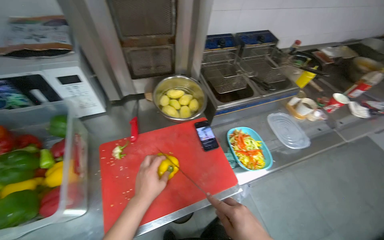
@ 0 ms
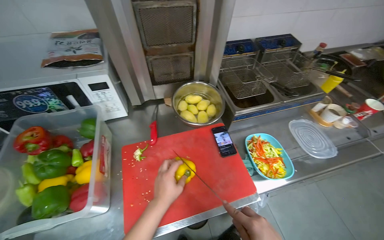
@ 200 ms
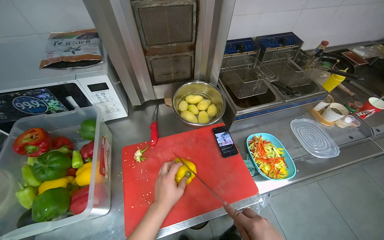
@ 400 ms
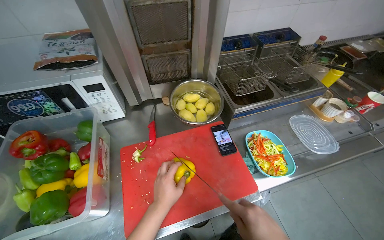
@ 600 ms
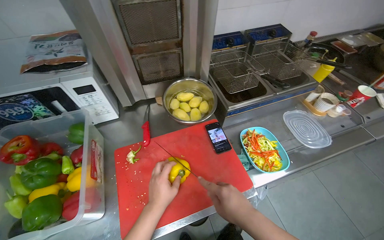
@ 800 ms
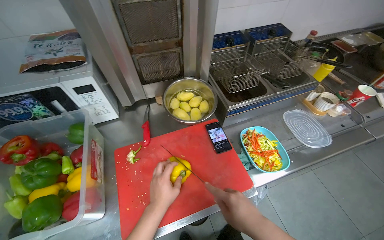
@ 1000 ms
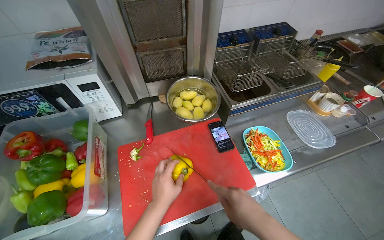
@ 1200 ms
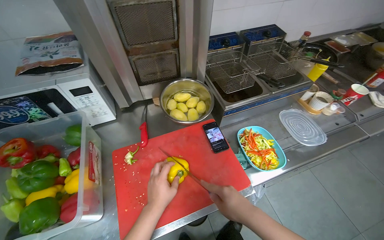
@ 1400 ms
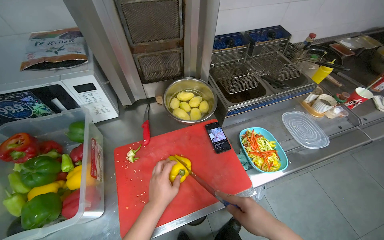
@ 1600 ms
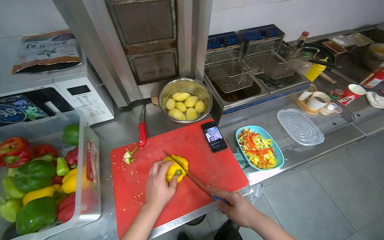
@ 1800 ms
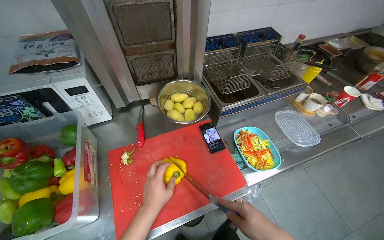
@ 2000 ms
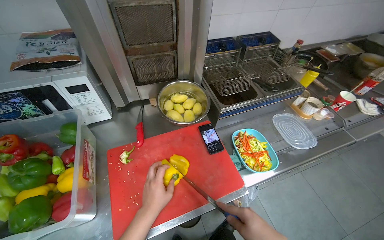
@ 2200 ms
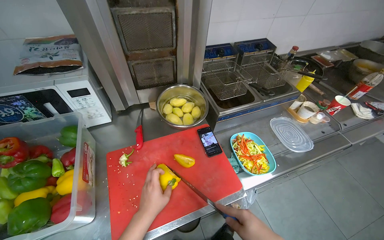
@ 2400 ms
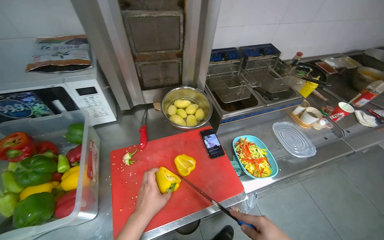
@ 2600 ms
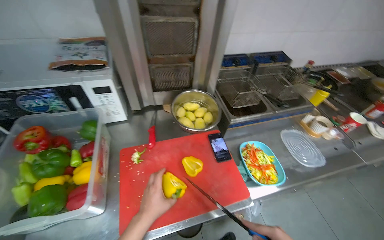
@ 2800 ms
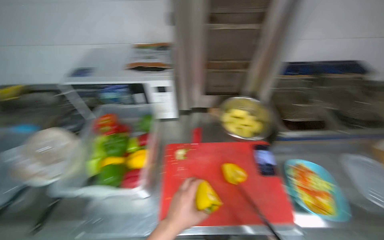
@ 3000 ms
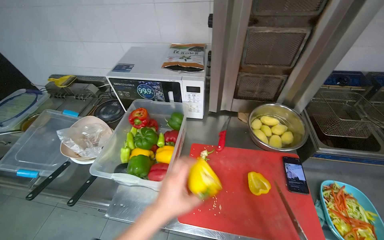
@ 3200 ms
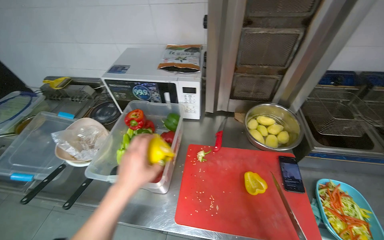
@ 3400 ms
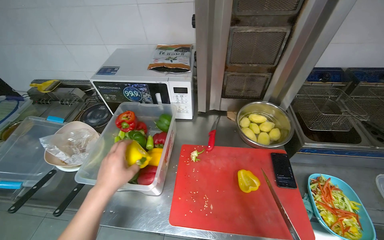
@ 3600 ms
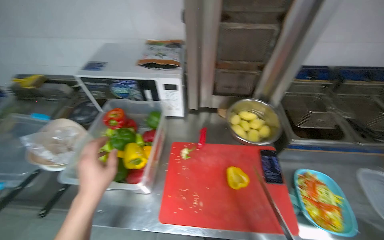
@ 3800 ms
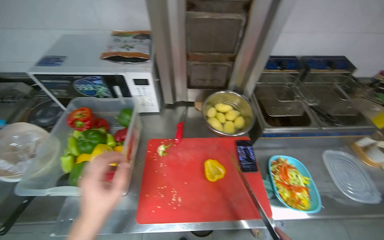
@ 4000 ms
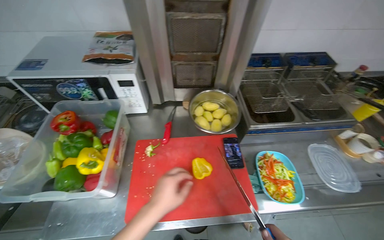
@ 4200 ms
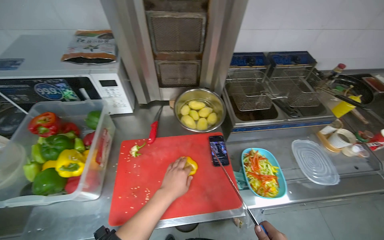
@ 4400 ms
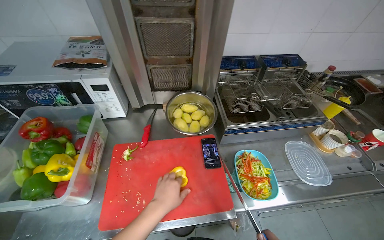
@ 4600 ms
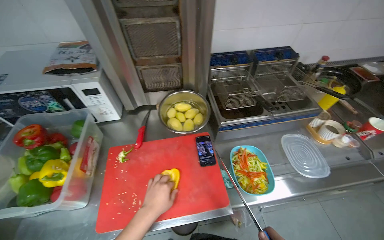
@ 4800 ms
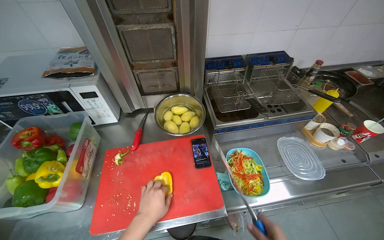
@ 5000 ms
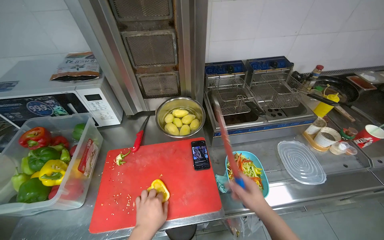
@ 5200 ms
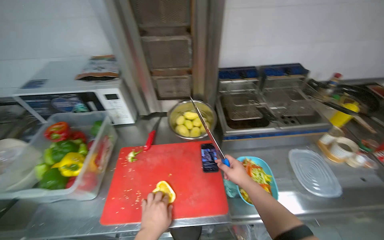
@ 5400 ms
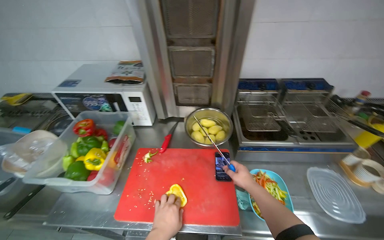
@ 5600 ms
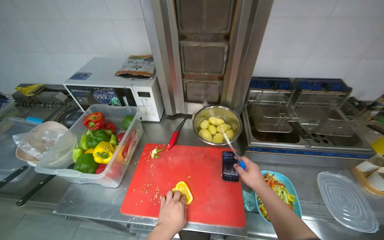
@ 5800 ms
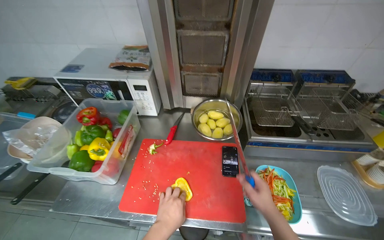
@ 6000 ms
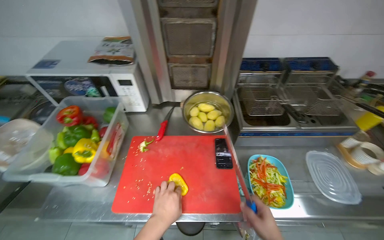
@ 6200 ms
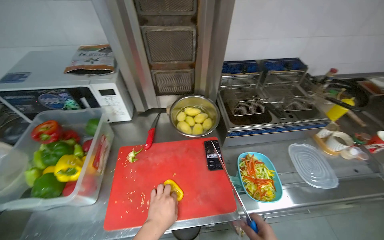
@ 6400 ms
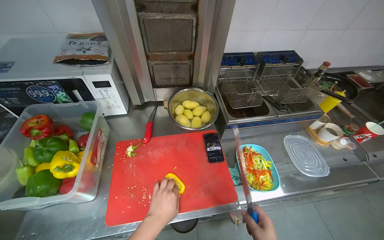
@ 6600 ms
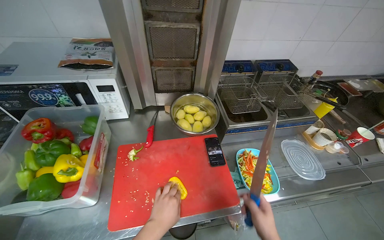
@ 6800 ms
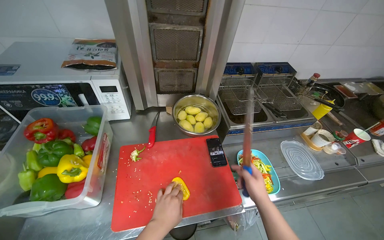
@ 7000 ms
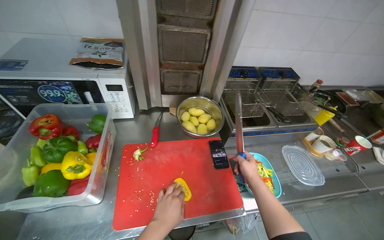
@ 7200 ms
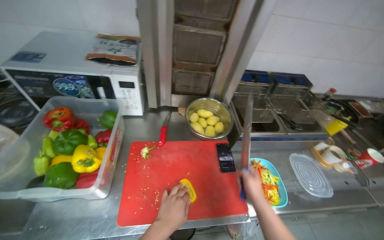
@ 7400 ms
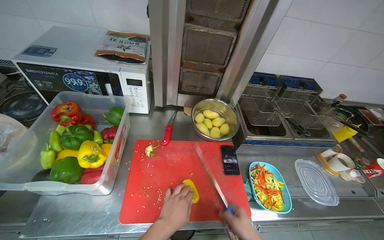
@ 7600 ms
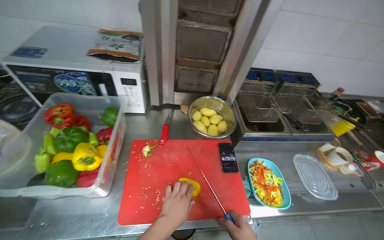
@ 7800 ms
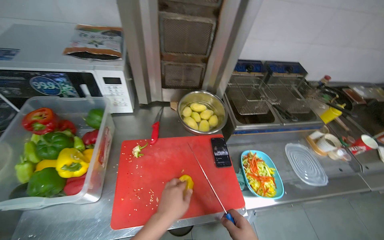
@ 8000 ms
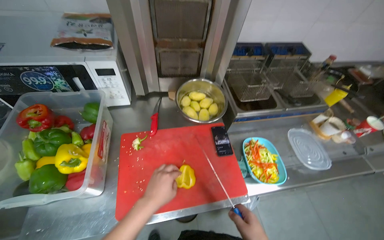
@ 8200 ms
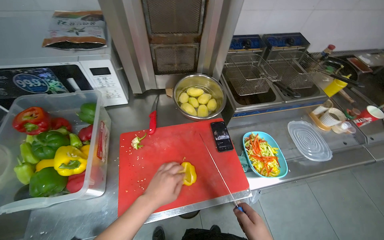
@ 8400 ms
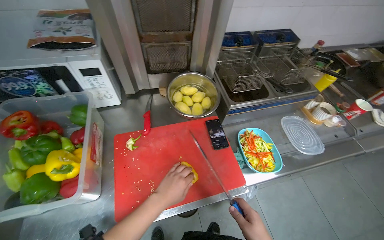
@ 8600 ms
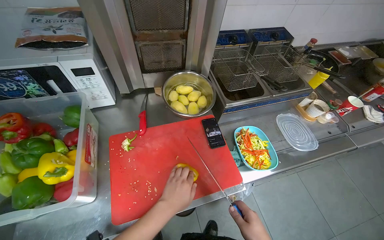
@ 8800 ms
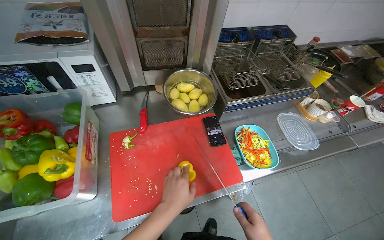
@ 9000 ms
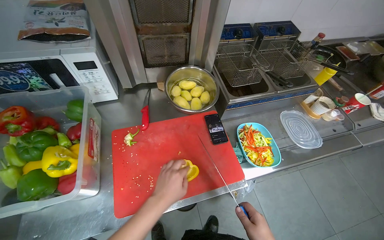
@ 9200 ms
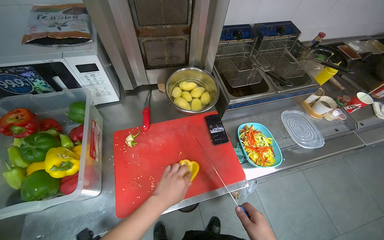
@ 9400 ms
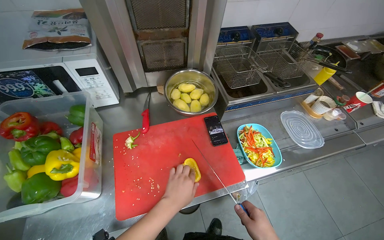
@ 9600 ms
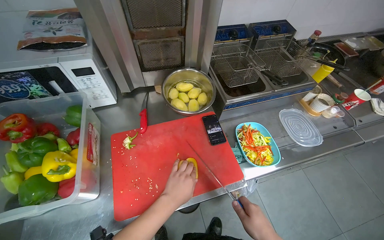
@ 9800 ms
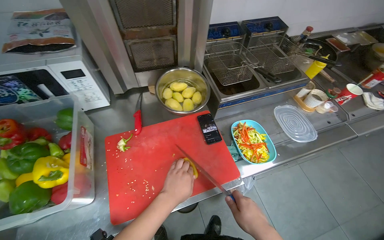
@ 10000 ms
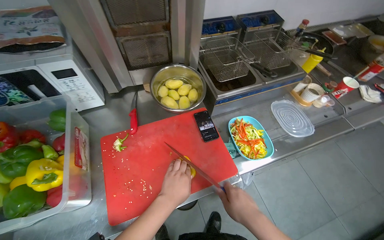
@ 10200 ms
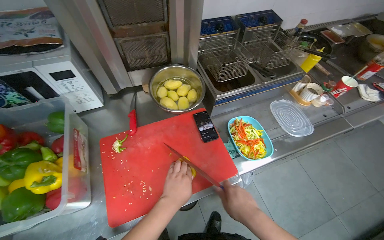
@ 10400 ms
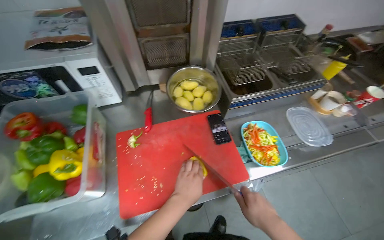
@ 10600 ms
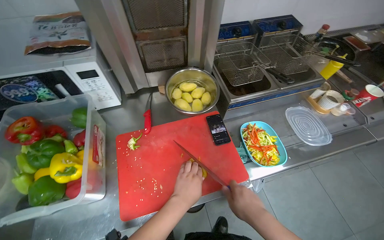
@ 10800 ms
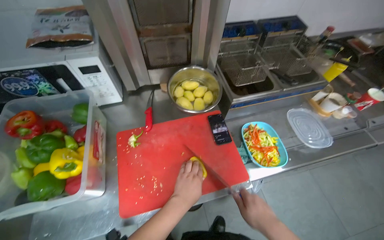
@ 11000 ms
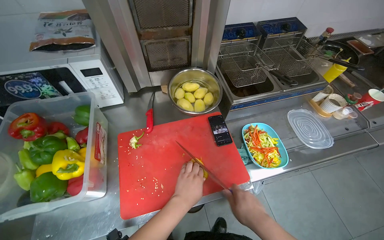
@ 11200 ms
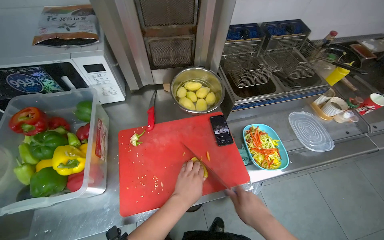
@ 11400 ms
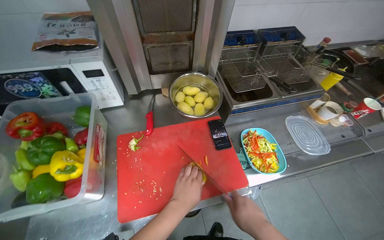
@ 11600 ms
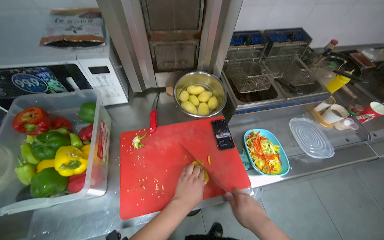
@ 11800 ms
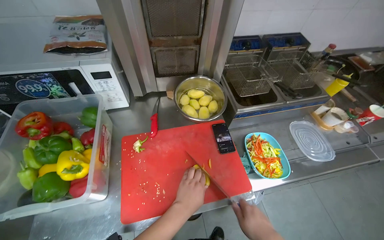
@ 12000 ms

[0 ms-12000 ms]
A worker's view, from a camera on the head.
Job: preparing food.
The whole recording: Cutting bell peppers. The worker cuts bell peppers into strips on a red cutting board and transfers them to a container.
1600 ms to 3000 ms: The head turns to the left by about 20 degrees. The left hand heads nearer to the camera, covering approximately 10 cm.
3000 ms to 4400 ms: The left hand moves approximately 20 cm to the left and comes back.
10400 ms to 12000 ms: The hands stay close to where they were, moving slightly.

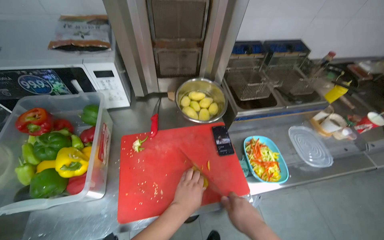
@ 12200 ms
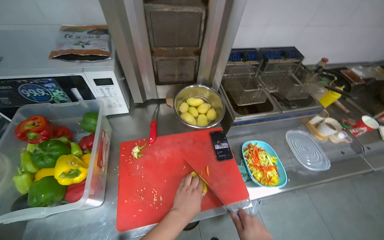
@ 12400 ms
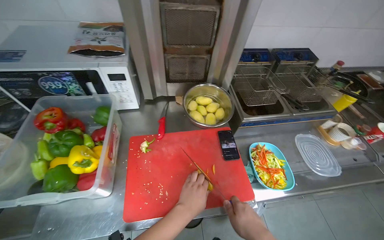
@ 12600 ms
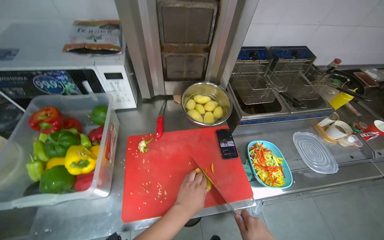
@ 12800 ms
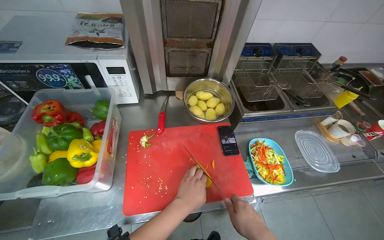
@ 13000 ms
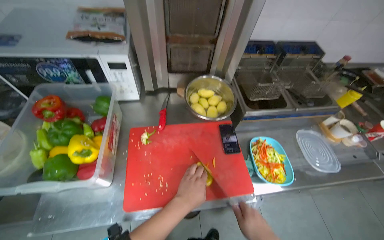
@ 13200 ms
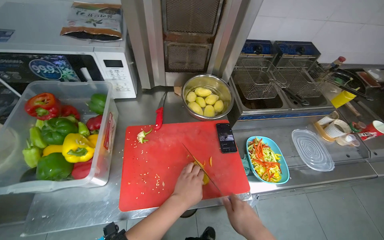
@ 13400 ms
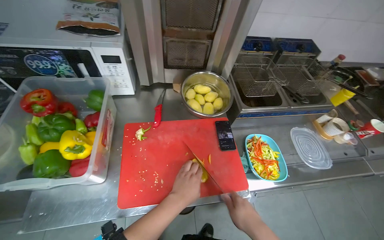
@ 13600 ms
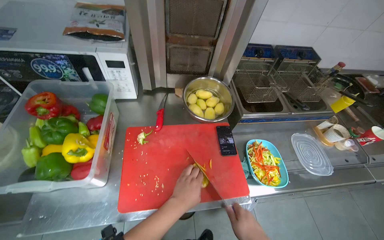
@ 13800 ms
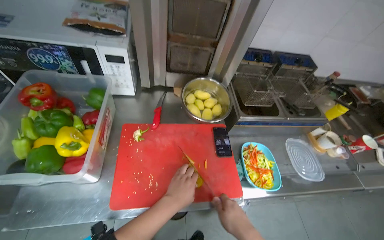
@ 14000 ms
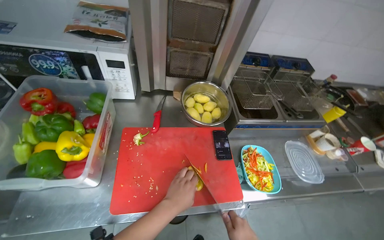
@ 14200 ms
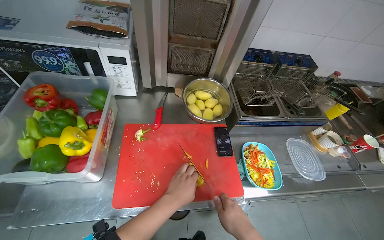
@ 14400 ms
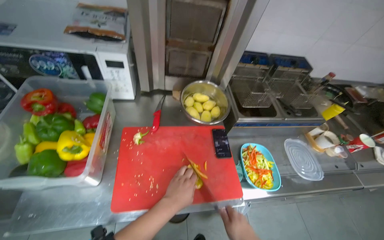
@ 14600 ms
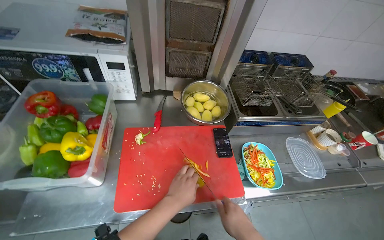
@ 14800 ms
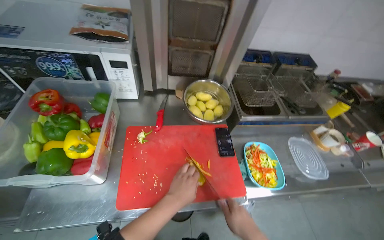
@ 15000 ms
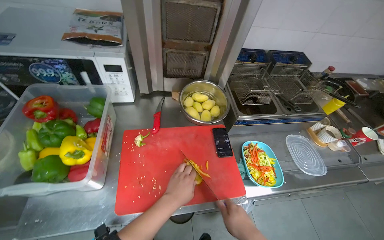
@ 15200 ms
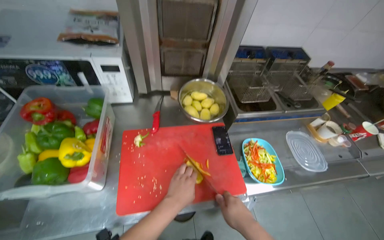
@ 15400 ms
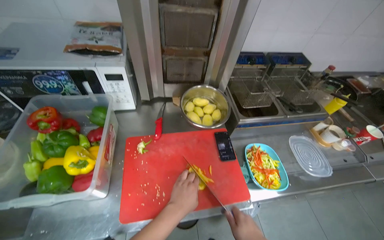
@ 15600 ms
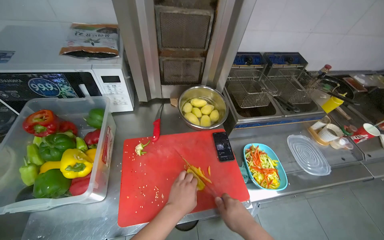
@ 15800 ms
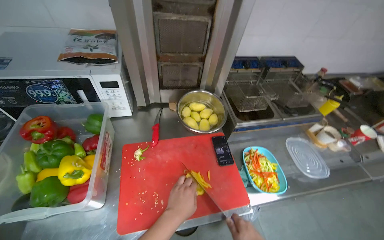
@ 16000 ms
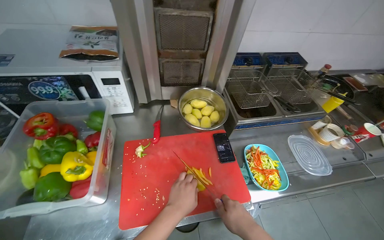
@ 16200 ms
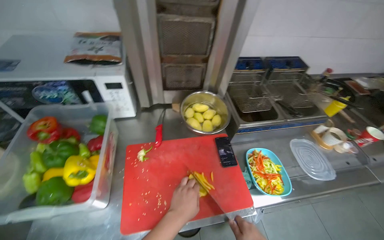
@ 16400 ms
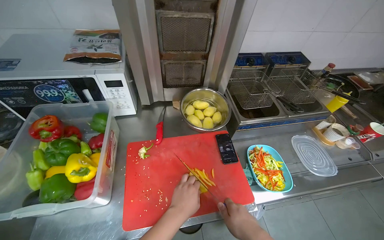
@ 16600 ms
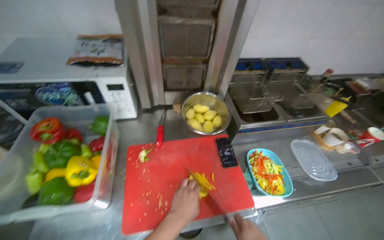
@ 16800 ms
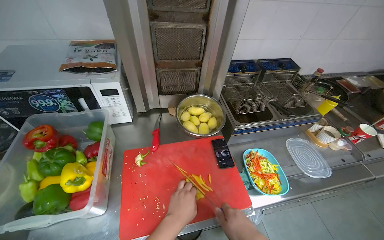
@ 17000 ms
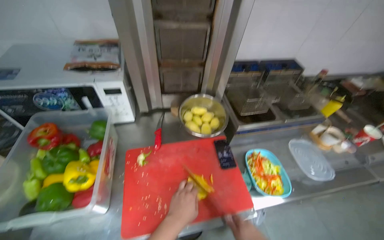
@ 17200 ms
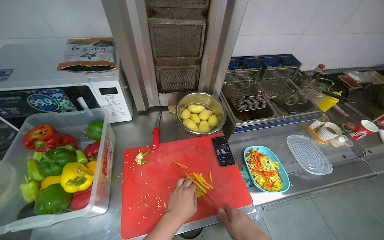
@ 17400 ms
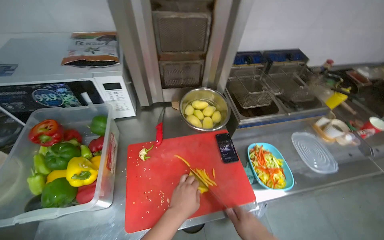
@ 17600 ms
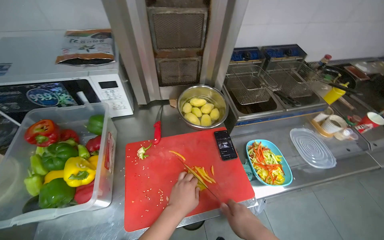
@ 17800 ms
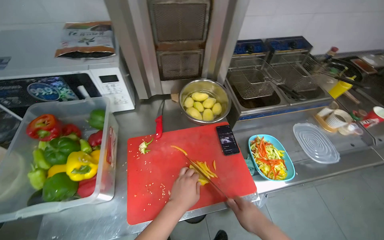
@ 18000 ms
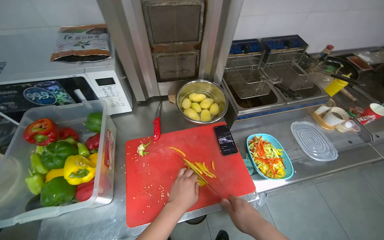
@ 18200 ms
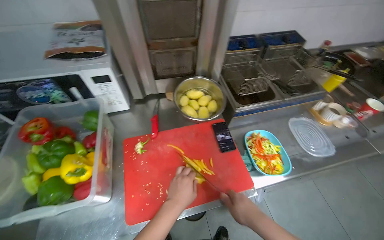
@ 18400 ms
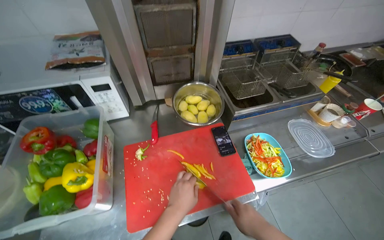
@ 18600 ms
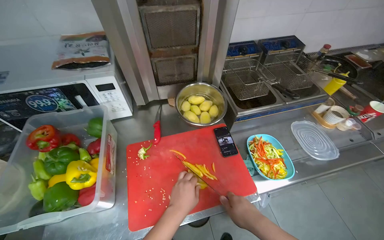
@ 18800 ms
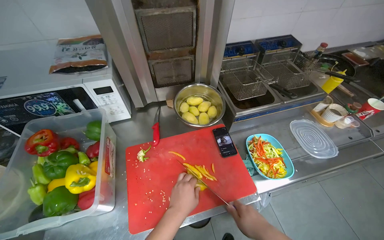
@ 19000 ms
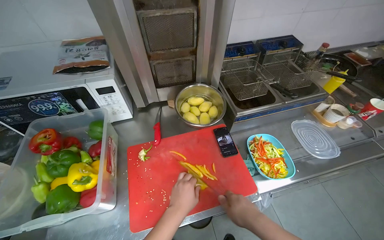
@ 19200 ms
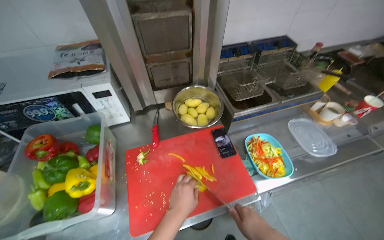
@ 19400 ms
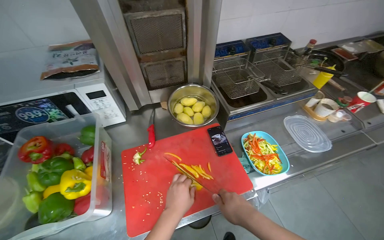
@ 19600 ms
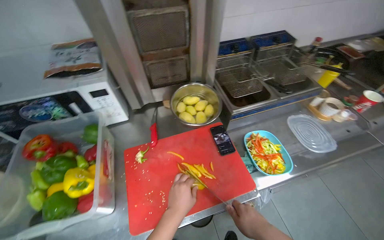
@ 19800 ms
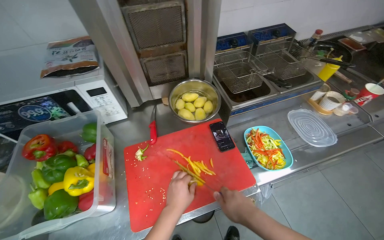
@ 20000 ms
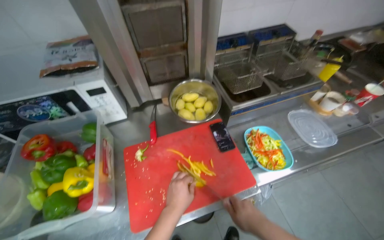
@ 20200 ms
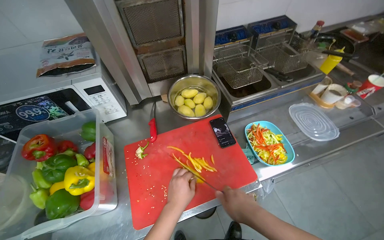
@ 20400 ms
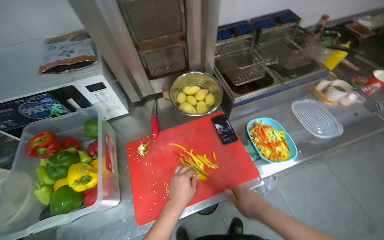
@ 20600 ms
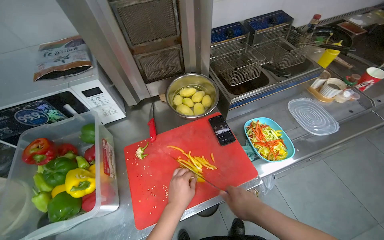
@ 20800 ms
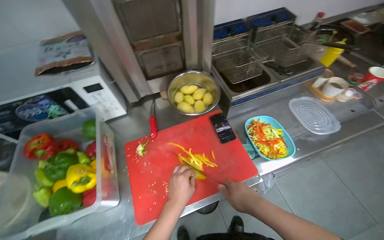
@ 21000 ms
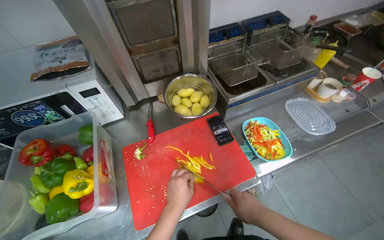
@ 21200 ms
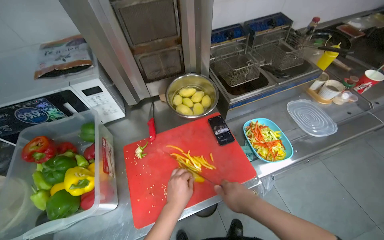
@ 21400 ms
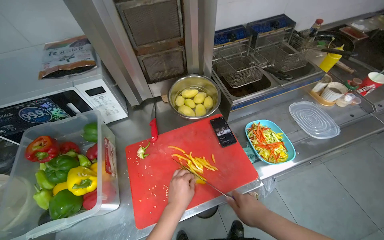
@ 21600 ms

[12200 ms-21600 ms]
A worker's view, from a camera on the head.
Job: preparing food.
The whole recording: Cutting bell peppers. The worker cuts bell peppers into strips on a red cutting board and transfers them to a container.
18400 ms to 21600 ms: The hands stay close to where they were, moving slightly.